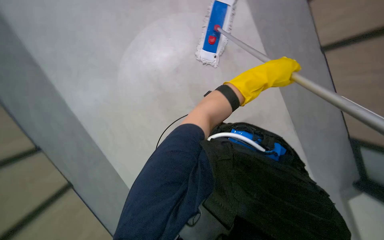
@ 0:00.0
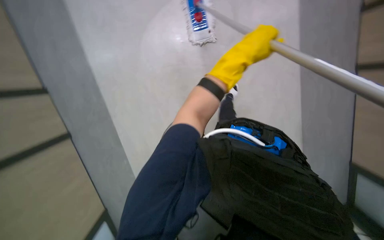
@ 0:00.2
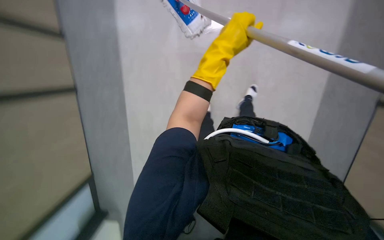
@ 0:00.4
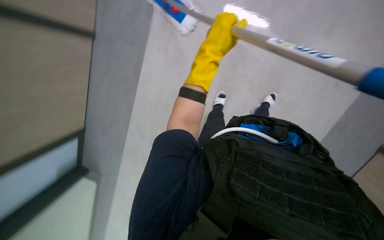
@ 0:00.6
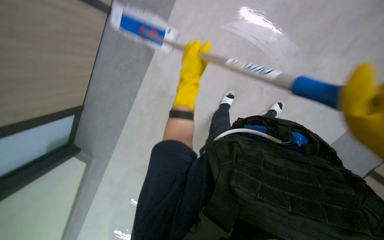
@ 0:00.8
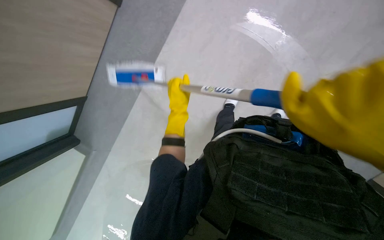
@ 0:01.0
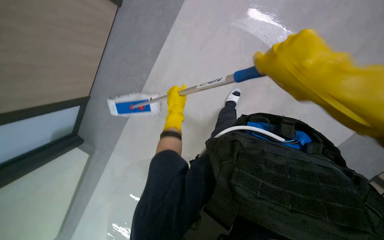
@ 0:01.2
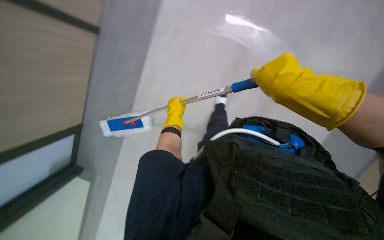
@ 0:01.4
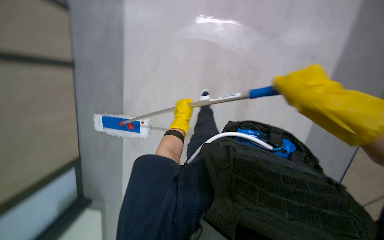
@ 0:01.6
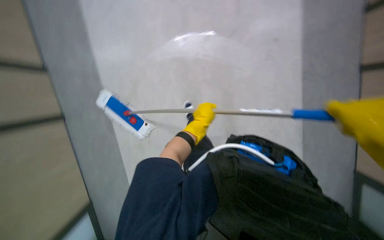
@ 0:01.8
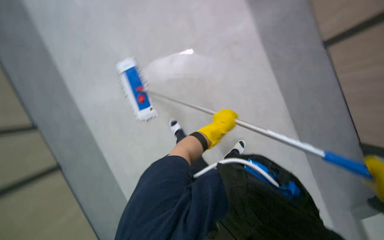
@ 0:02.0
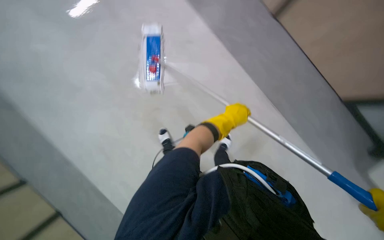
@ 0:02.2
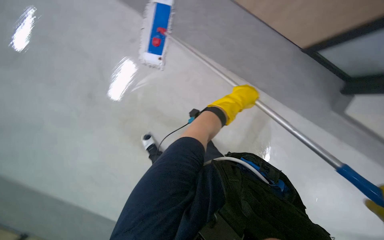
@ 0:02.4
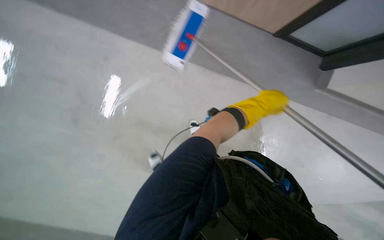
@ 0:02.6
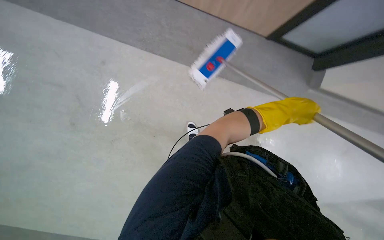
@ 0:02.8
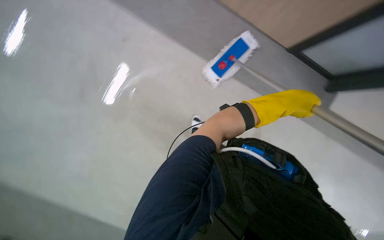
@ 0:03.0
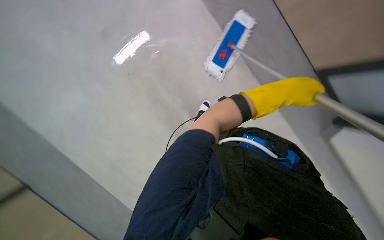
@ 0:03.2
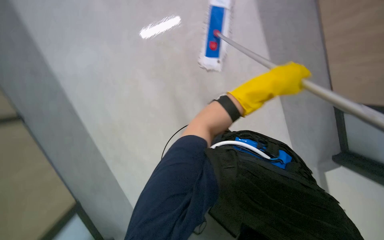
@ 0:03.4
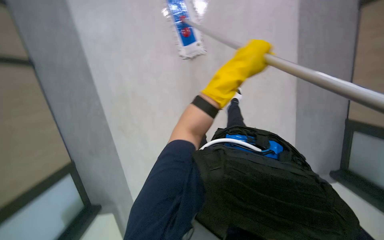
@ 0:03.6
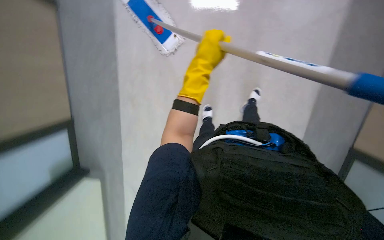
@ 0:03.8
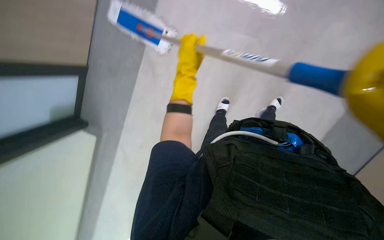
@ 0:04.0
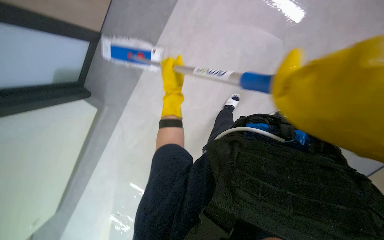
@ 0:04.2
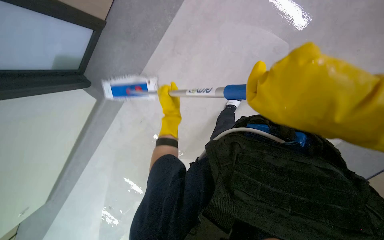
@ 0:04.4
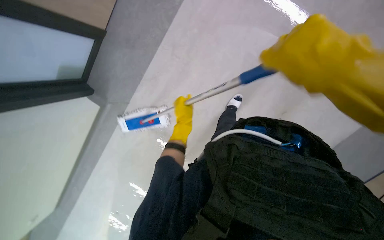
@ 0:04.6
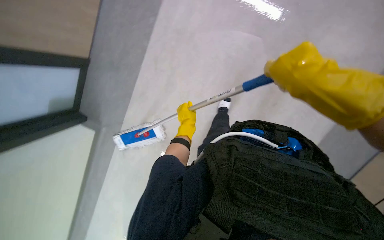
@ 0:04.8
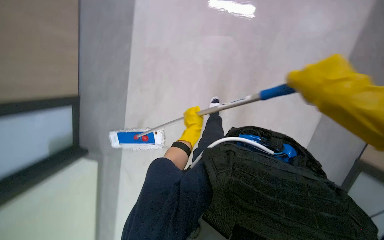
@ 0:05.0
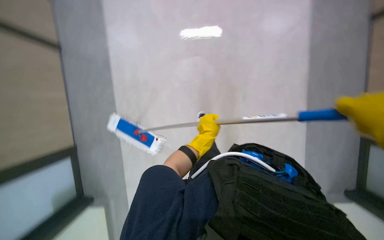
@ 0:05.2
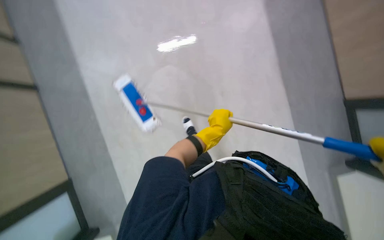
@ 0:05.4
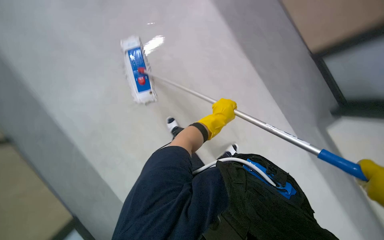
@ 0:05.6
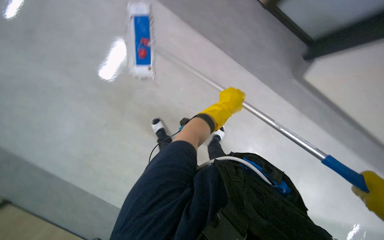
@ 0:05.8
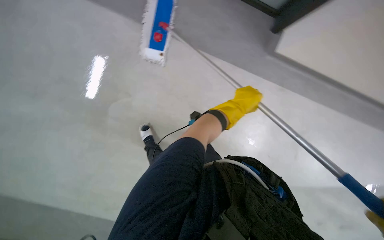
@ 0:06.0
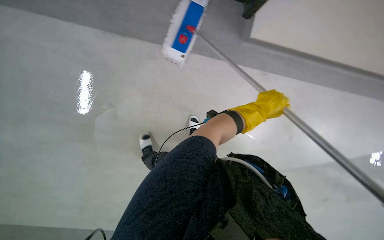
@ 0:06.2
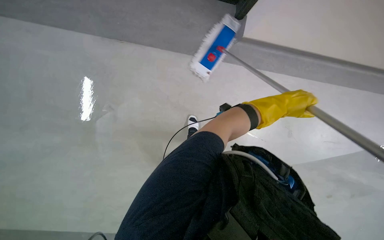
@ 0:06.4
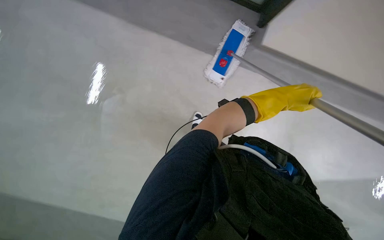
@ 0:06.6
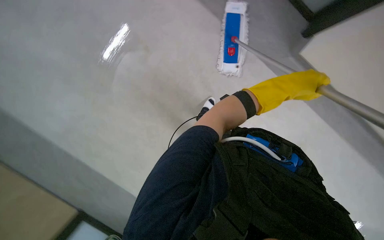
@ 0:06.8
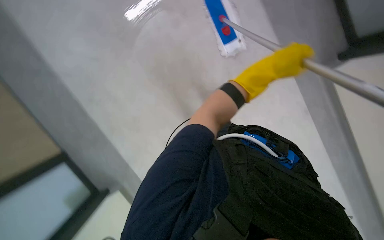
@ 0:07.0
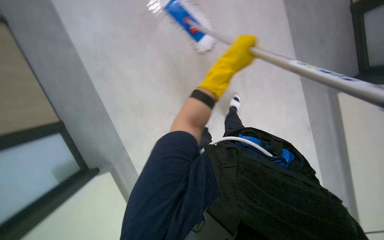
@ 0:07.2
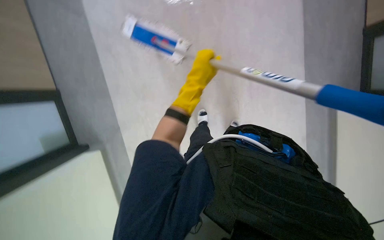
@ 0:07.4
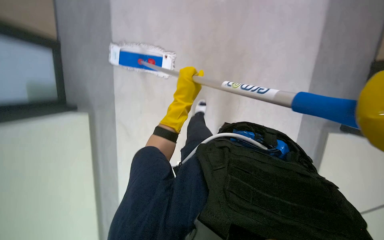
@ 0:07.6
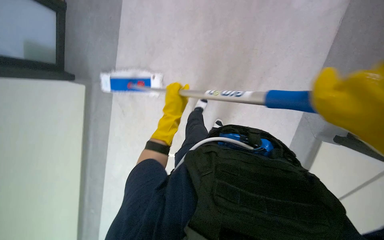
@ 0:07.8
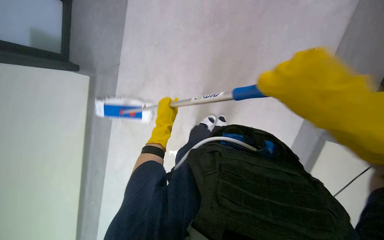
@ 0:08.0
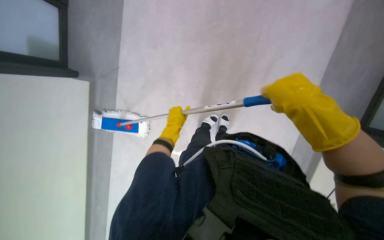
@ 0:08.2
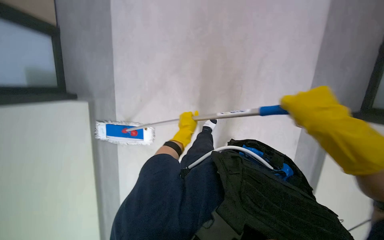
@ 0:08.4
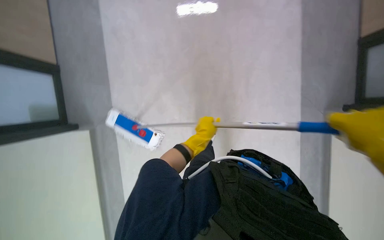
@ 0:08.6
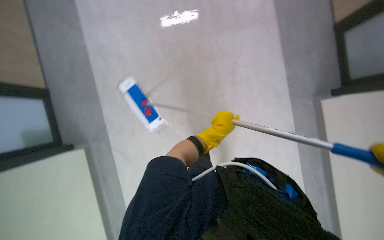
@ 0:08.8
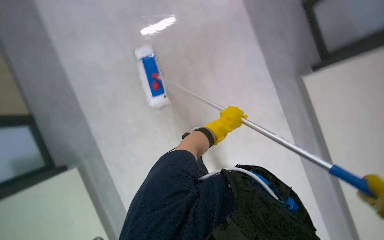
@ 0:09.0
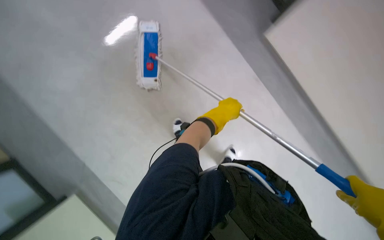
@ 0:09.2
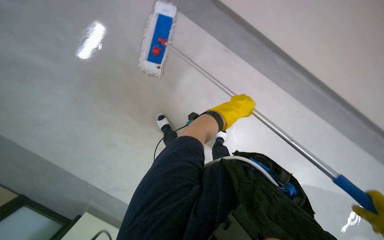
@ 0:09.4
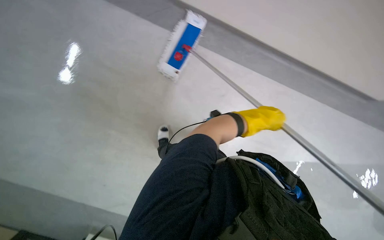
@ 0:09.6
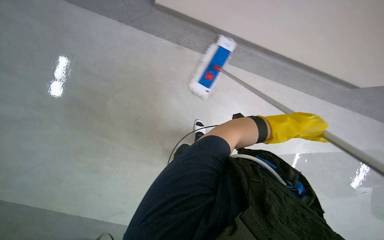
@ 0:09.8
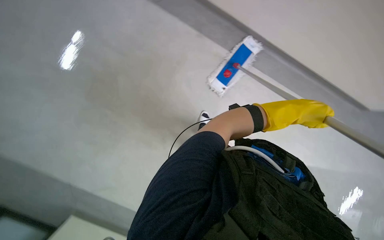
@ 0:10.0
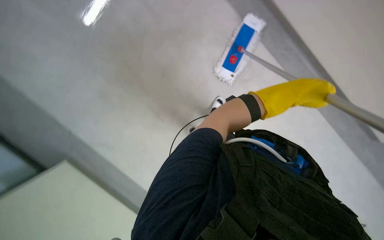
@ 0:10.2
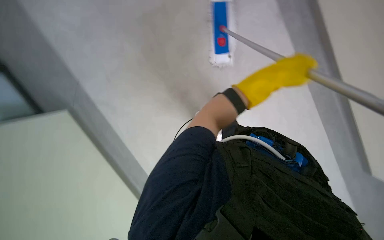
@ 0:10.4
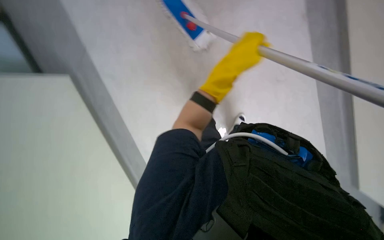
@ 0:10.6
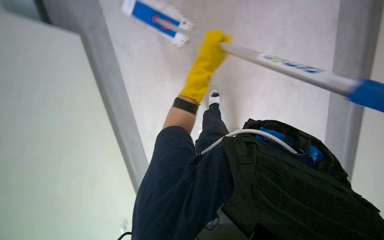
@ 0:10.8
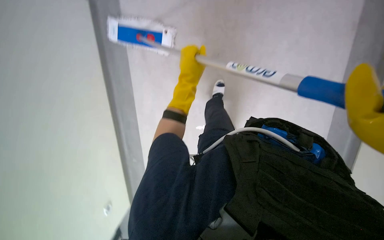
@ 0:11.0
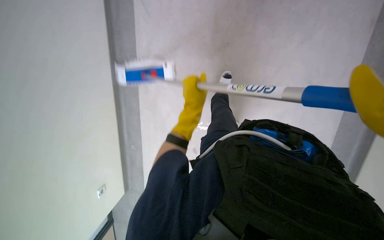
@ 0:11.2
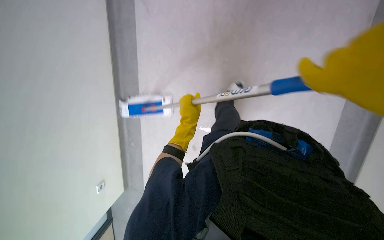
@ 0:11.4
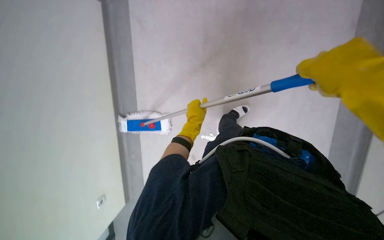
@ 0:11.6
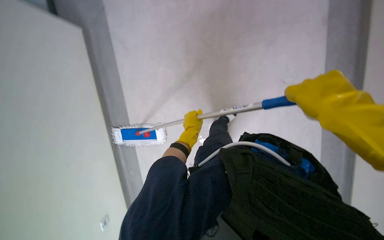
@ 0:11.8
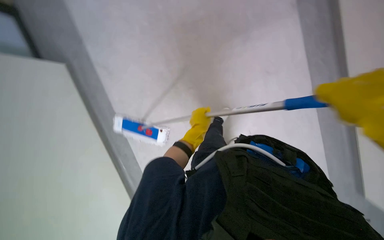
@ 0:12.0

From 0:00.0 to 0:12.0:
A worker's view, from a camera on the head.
Job: mopping floor.
The whole recording: Mopping hallway floor. The worker mops the hallway floor with a long-handled mop.
From 0:00.0 to 0:01.6: The head rotates roughly 20 degrees to the right. The left hand moves farther from the camera, to the left and down the picture, roughly 20 cm.
From 0:03.0 to 0:04.4: The left hand goes approximately 35 cm to the left and farther from the camera.
From 0:04.4 to 0:06.0: Everything in view rotates approximately 25 degrees clockwise.
From 0:06.0 to 0:07.6: The camera is aimed approximately 20 degrees further to the left. The left hand goes approximately 20 cm to the left.
From 0:07.6 to 0:09.0: The camera pitches upward, by roughly 15 degrees. The left hand heads to the right, covering approximately 15 cm.
From 0:09.0 to 0:10.4: The head turns to the left by some 40 degrees.
From 0:10.4 to 0:12.0: The camera pitches upward, by roughly 20 degrees. The left hand travels to the left and down the picture by about 25 cm.

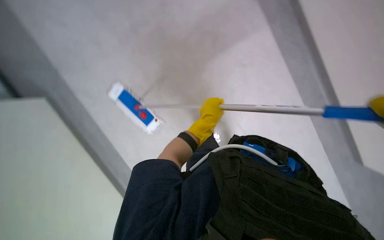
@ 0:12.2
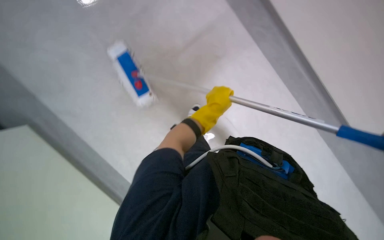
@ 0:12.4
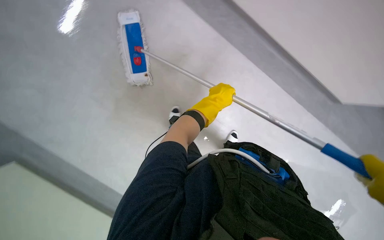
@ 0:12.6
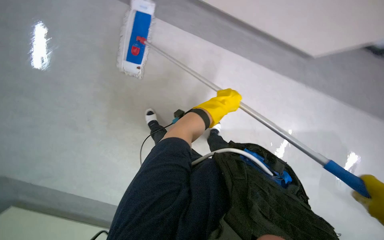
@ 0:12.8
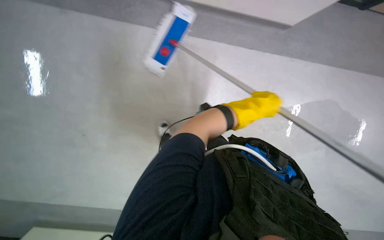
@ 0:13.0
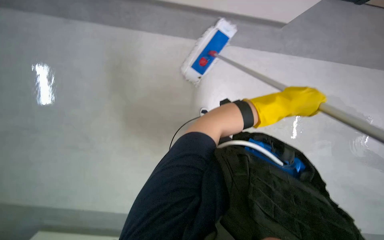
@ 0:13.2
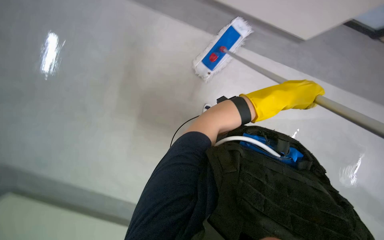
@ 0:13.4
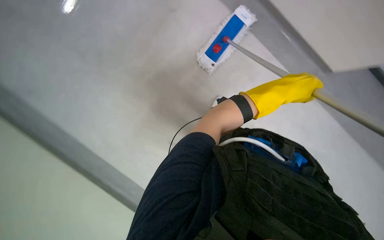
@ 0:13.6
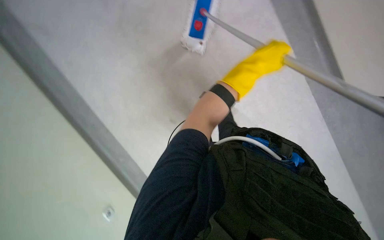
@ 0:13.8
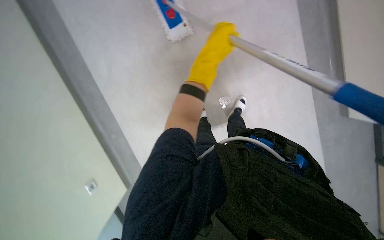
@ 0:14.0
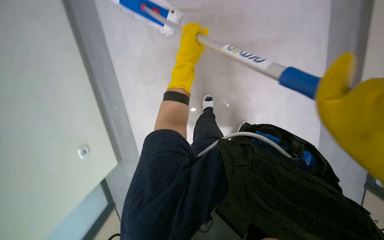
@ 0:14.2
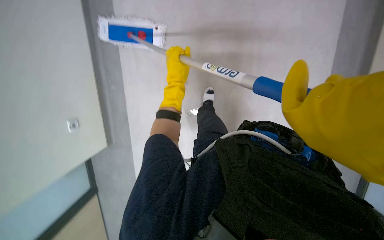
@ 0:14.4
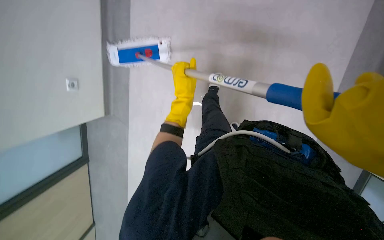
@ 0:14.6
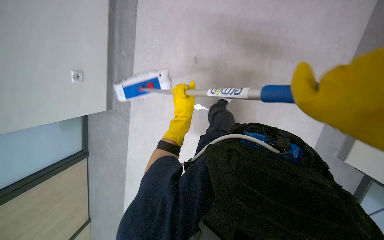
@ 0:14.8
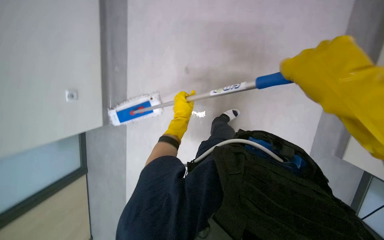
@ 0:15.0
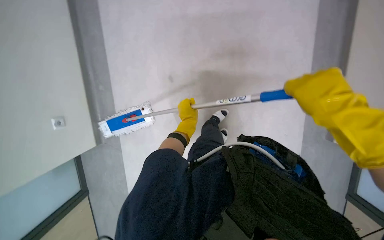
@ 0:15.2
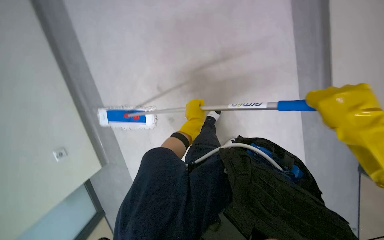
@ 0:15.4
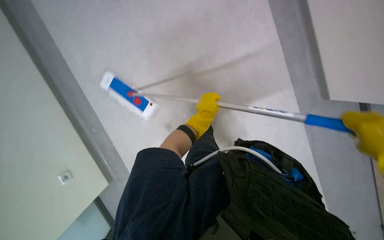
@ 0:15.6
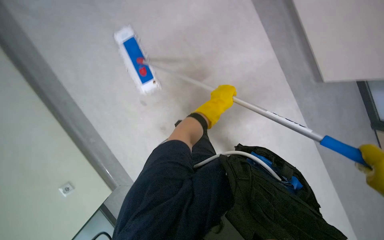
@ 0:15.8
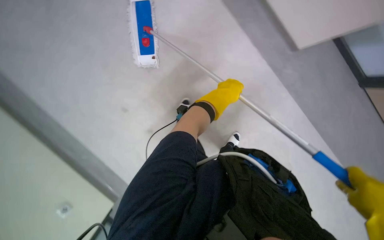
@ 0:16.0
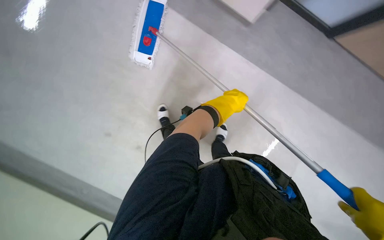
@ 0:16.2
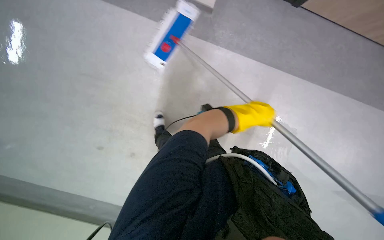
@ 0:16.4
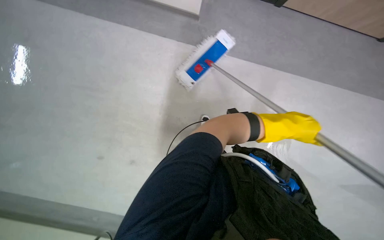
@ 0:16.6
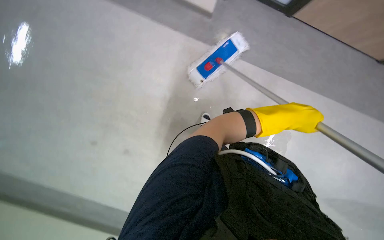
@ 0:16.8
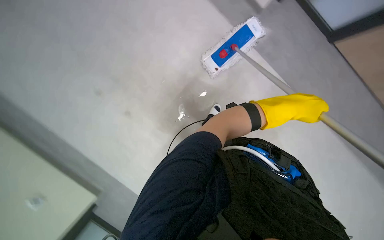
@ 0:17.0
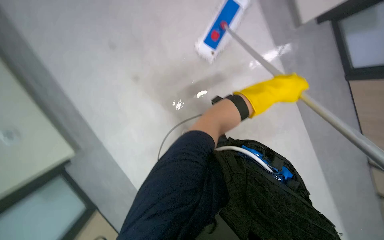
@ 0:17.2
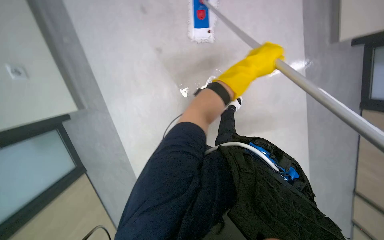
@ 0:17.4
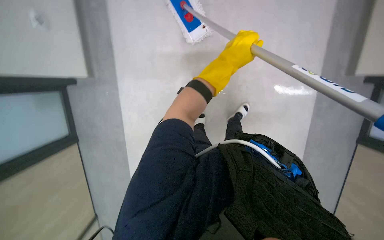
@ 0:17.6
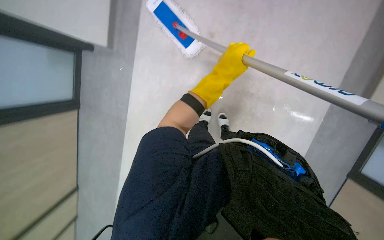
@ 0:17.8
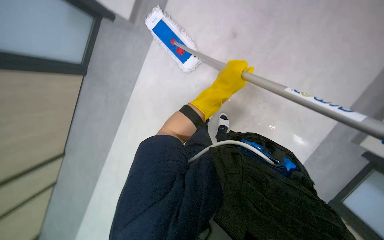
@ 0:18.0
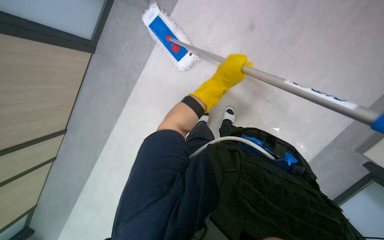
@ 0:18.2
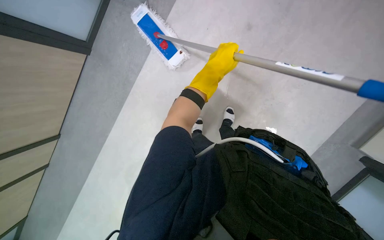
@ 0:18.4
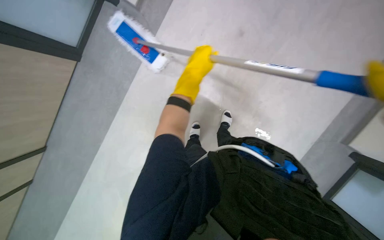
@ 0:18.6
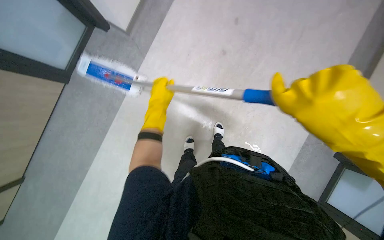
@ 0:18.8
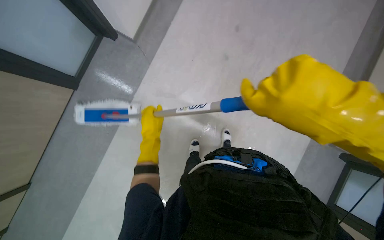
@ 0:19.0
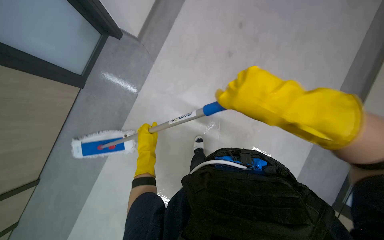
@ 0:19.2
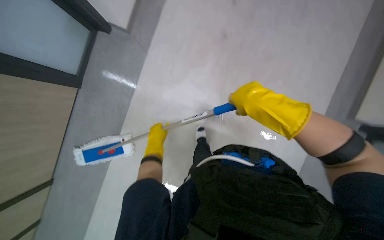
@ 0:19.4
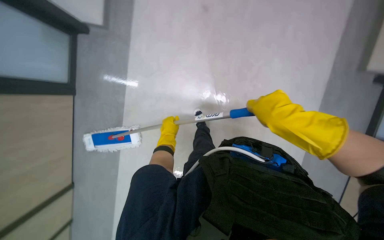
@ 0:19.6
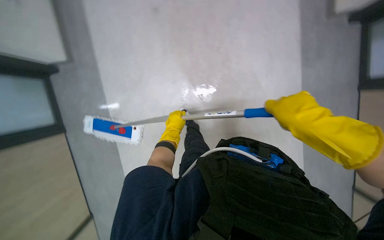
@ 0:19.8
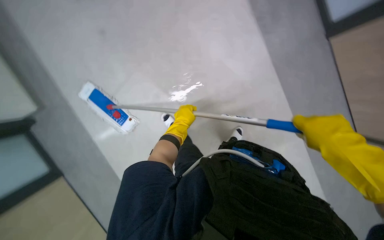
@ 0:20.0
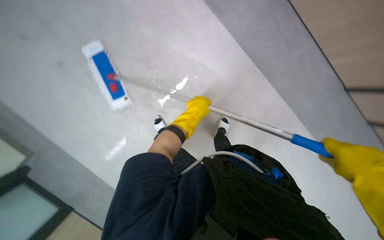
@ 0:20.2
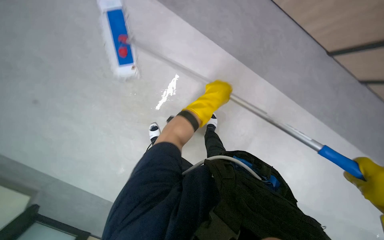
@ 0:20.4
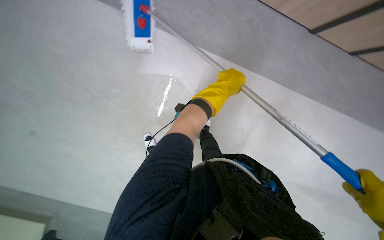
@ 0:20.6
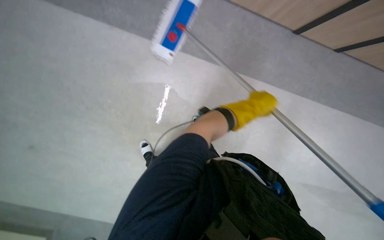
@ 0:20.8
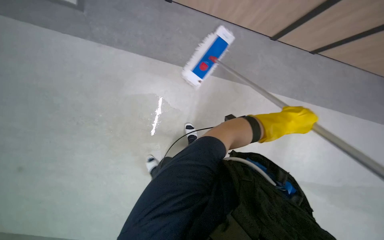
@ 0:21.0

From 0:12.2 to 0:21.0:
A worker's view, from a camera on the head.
Job: mopping floor.
The whole recording: Mopping hallway floor. The worker mops the hallway floor with a long-handled mop.
From 0:12.2 to 0:13.6: The camera pitches downward, by about 25 degrees.
From 0:13.6 to 0:15.2: The scene turns about 35 degrees counterclockwise in the picture.
From 0:15.2 to 0:16.6: The left hand goes roughly 30 cm to the right and nearer to the camera.
From 0:18.0 to 0:19.6: The left hand shifts approximately 20 cm down the picture and to the left.
From 0:19.6 to 0:21.0: The left hand shifts approximately 30 cm to the right.
